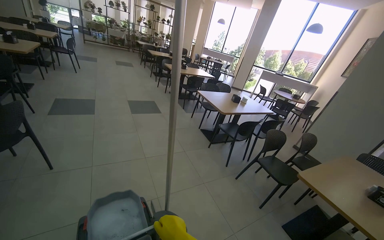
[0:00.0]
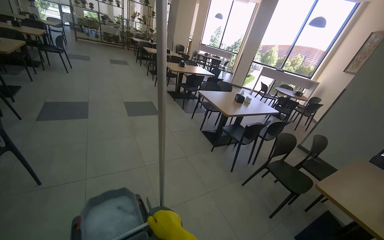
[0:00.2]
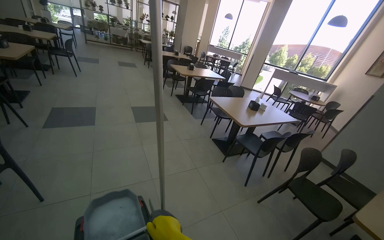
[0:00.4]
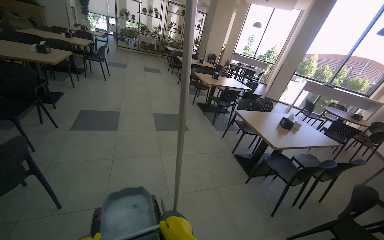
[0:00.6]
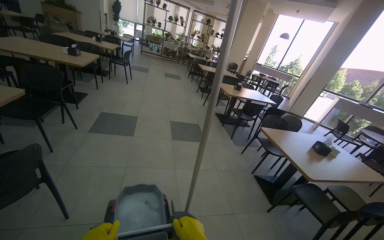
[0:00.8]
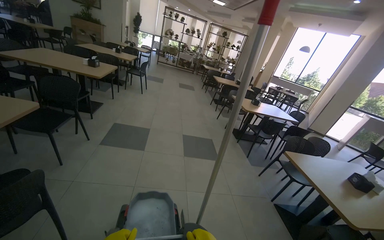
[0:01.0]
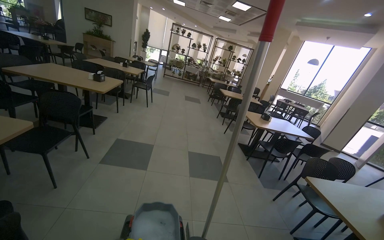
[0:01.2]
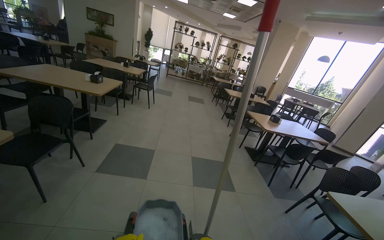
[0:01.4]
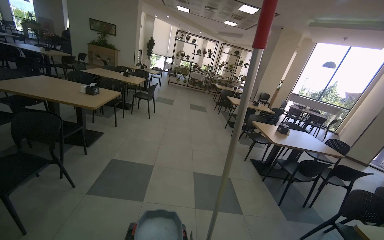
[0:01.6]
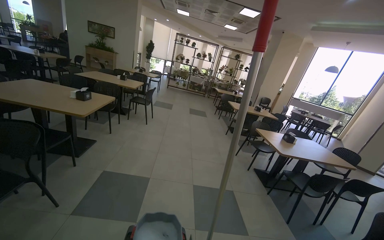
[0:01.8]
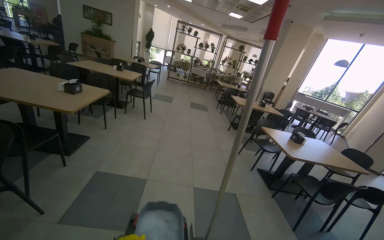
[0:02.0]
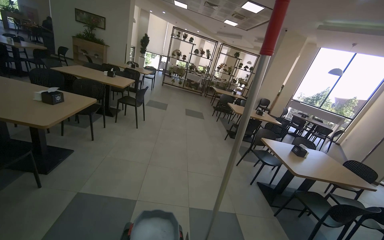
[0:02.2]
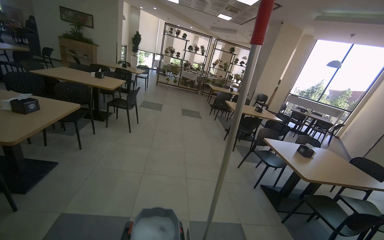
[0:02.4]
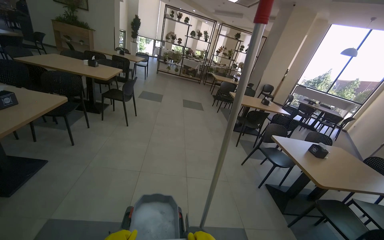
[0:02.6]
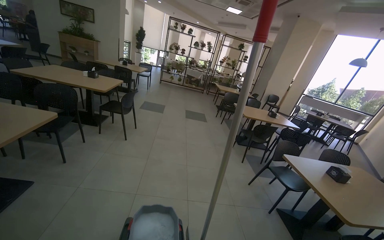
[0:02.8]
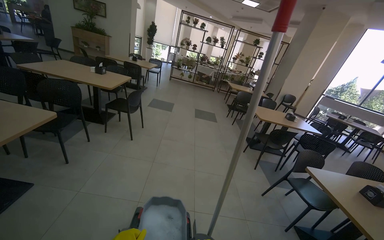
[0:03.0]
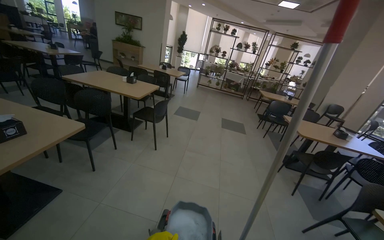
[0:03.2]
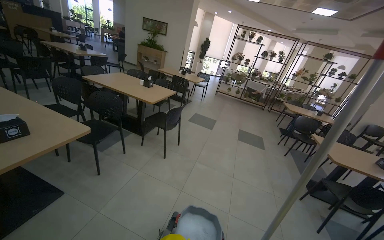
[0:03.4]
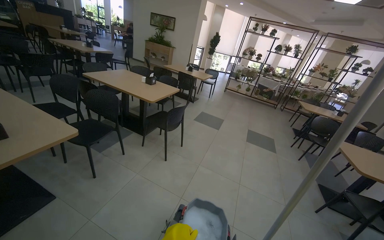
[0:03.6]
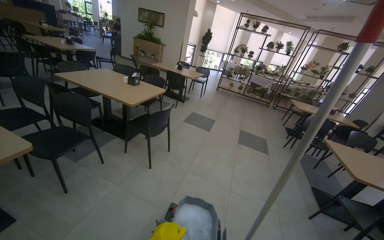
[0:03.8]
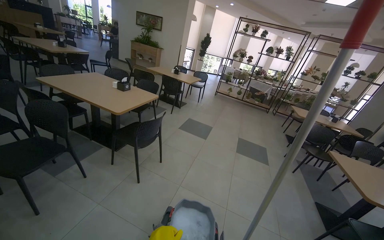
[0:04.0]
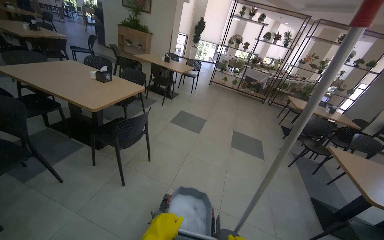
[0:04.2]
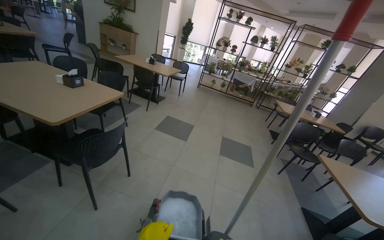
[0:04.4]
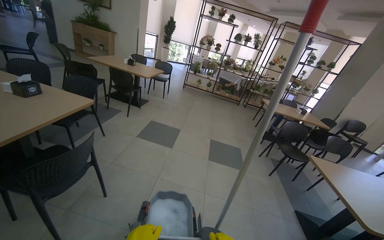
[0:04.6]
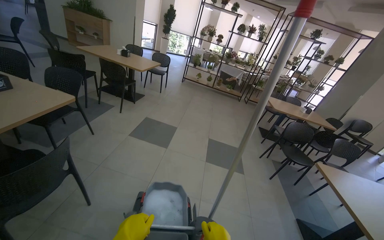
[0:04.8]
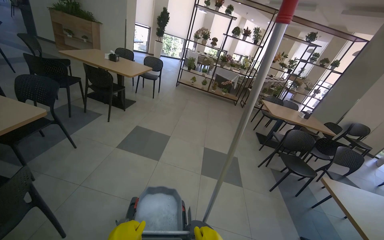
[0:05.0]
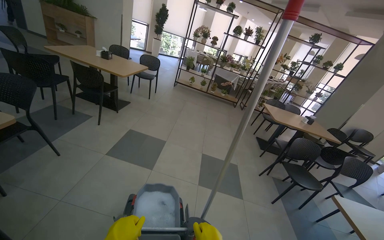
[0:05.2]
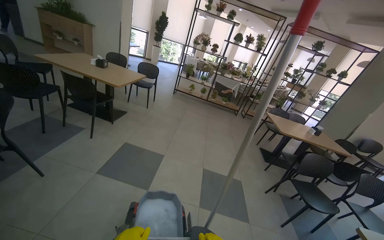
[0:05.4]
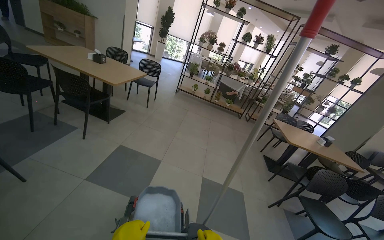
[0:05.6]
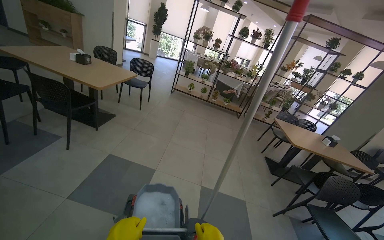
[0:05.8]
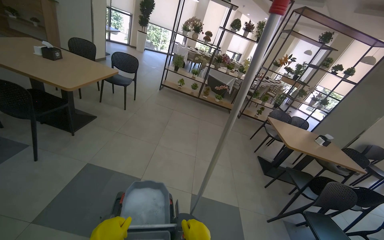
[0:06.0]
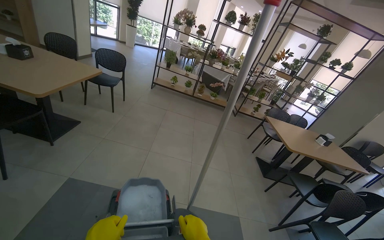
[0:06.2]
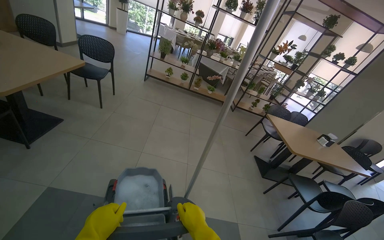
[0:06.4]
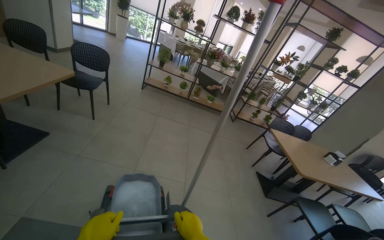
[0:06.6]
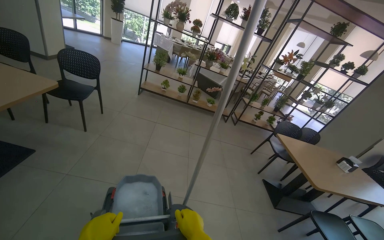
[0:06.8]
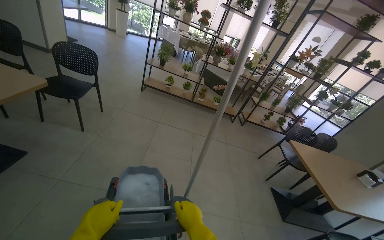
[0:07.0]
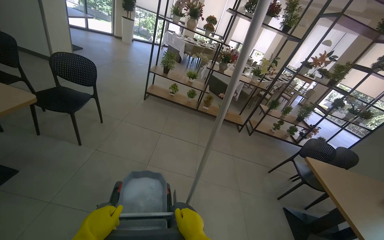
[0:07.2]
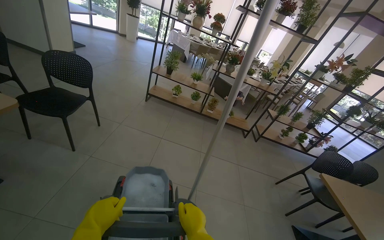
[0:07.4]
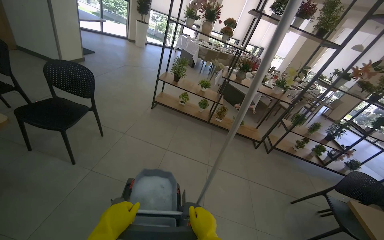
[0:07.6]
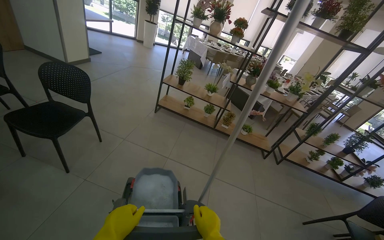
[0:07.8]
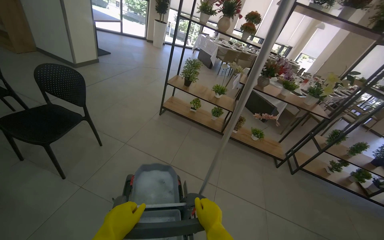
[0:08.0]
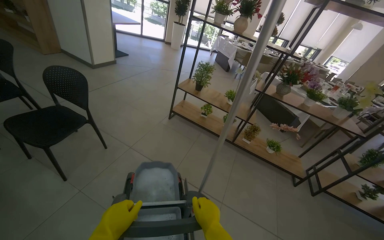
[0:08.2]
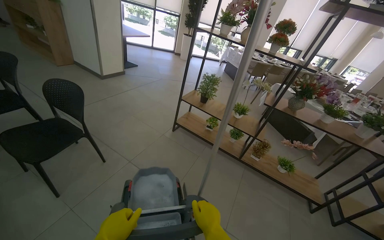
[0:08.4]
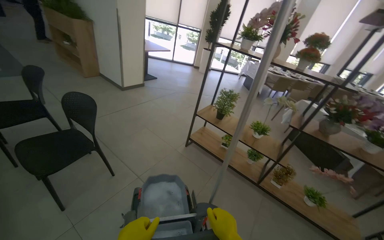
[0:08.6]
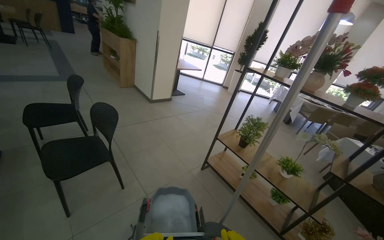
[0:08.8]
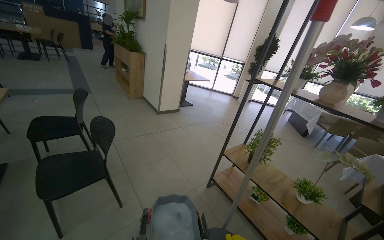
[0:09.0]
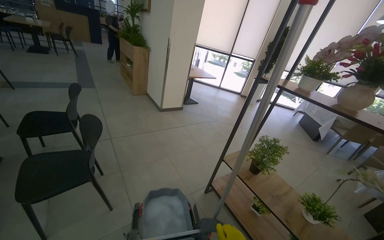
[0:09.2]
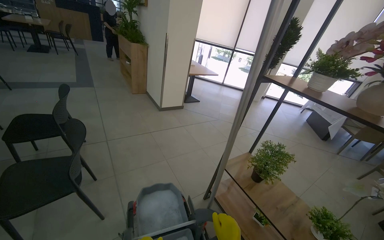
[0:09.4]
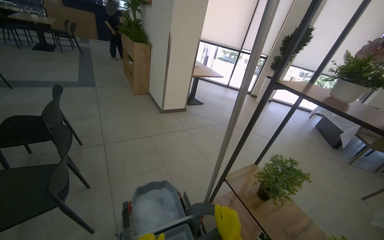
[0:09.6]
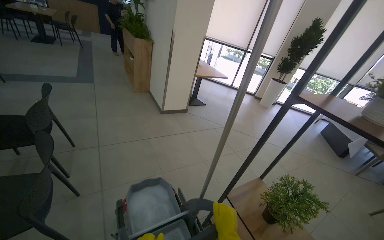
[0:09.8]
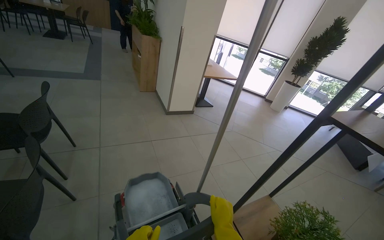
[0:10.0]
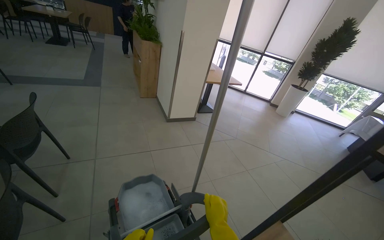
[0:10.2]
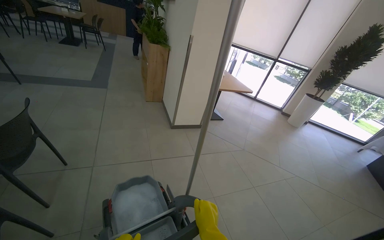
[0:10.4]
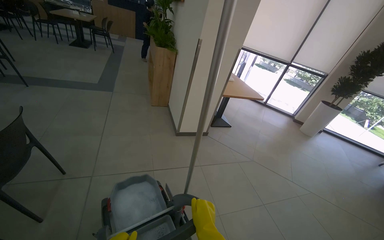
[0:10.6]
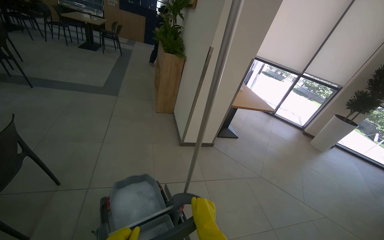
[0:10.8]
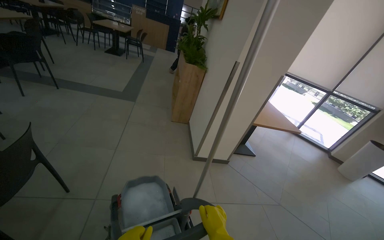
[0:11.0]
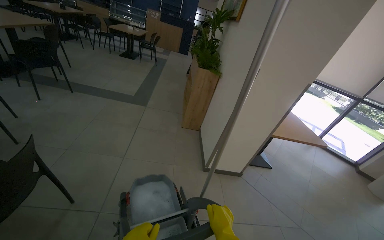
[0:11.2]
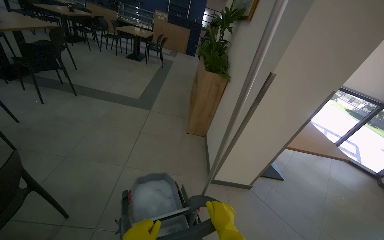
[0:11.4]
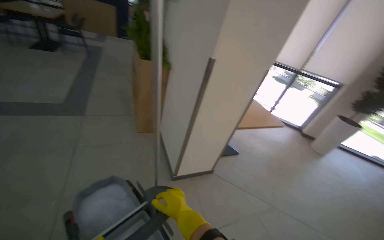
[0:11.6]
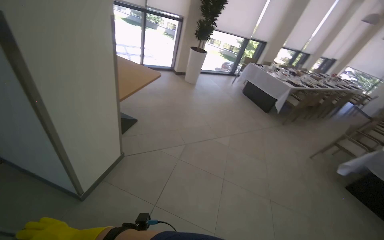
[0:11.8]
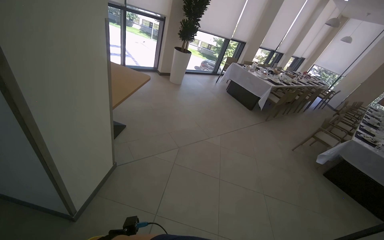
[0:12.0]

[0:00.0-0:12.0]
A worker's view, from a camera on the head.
Job: preparing cleaning supplies.
The whole recording: Moving a Cleaning Cart. The worker pushes the cleaning cart through the cafeteria.
0:00.0 to 0:01.6: The camera travels approximately 1.5 m. The wearer's head swings about 25 degrees to the left. The view tips upward by roughly 15 degrees.
0:01.6 to 0:03.0: The camera travels roughly 1.5 m.
0:03.0 to 0:04.4: The camera is carried approximately 1.5 m.
0:04.4 to 0:06.0: The head travels approximately 1.5 m.
0:06.0 to 0:07.6: The camera travels roughly 1.5 m.
0:07.6 to 0:09.0: The head travels about 1 m. The head turns to the left by approximately 40 degrees. The wearer looks about 15 degrees further upward.
0:09.0 to 0:10.4: The camera is carried roughly 1 m. The wearer looks some 15 degrees further to the left.
0:10.4 to 0:12.0: The head travels roughly 50 cm. The wearer's head swings roughly 50 degrees to the right. The view tilts some 15 degrees downward.

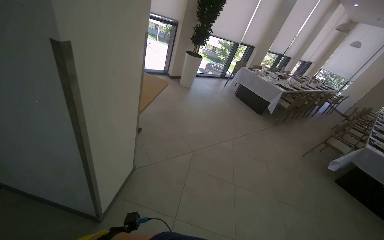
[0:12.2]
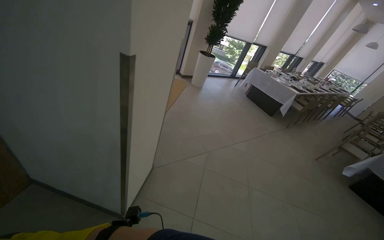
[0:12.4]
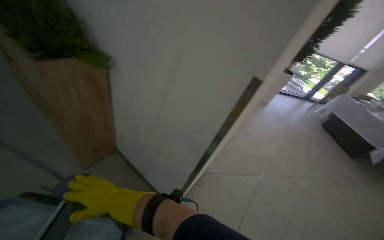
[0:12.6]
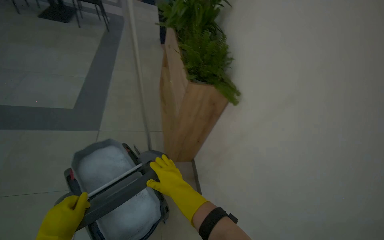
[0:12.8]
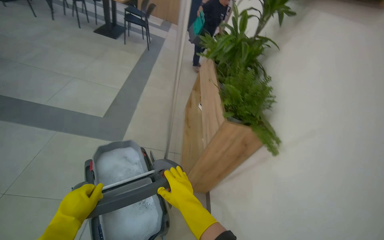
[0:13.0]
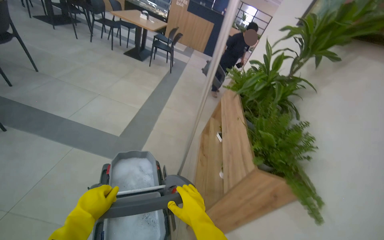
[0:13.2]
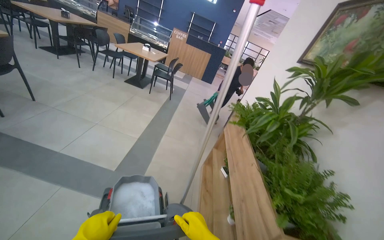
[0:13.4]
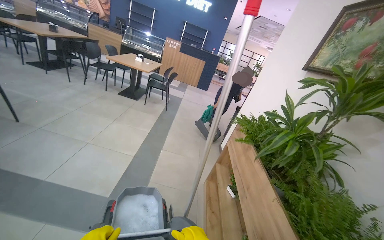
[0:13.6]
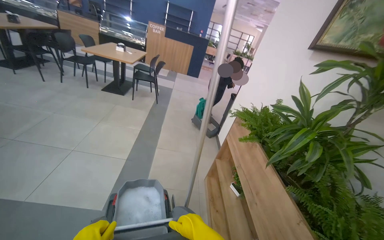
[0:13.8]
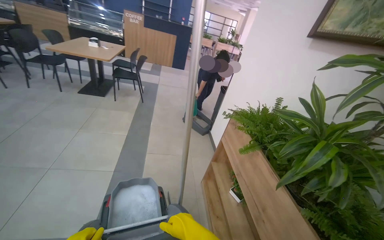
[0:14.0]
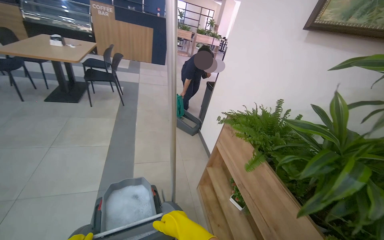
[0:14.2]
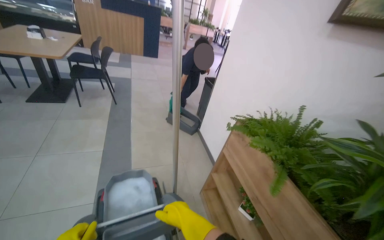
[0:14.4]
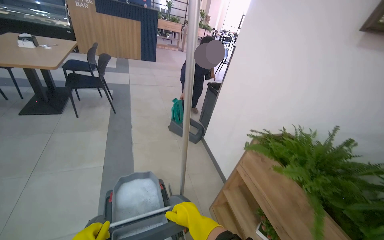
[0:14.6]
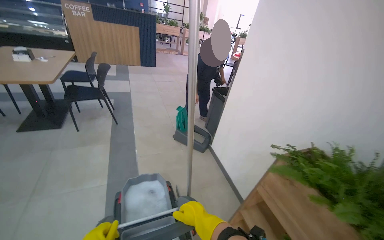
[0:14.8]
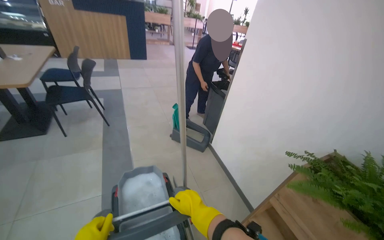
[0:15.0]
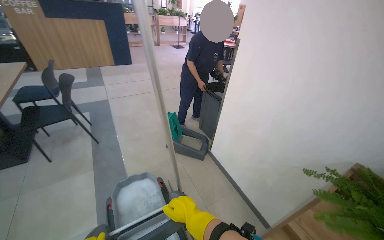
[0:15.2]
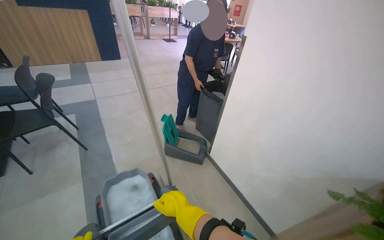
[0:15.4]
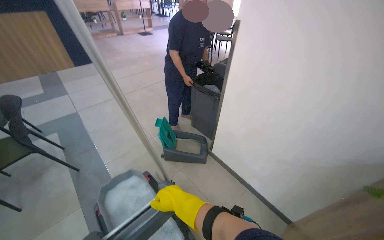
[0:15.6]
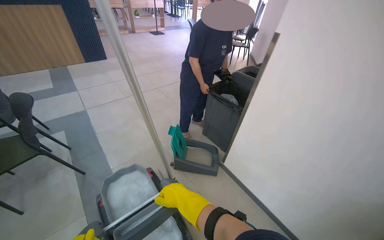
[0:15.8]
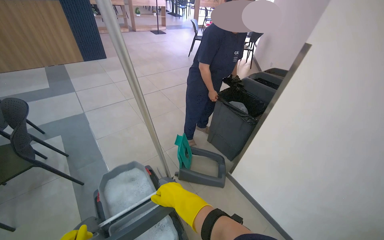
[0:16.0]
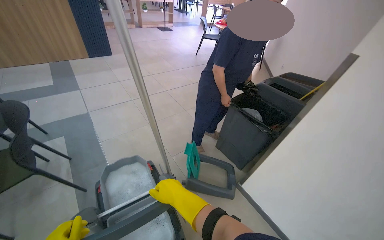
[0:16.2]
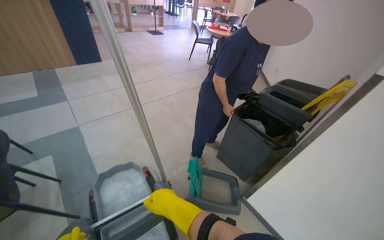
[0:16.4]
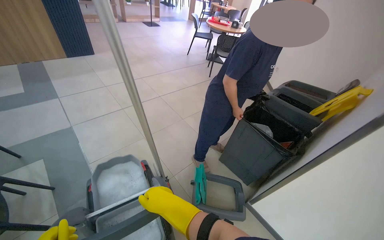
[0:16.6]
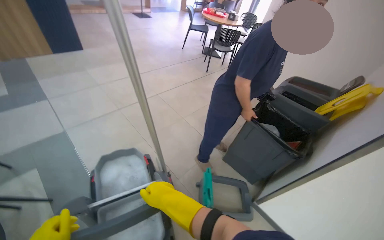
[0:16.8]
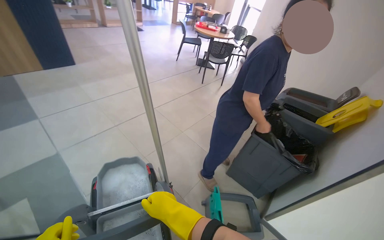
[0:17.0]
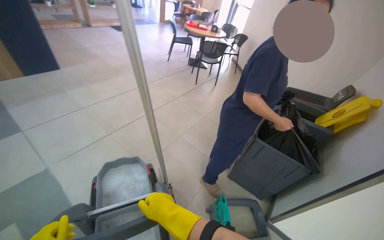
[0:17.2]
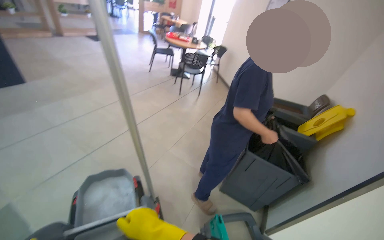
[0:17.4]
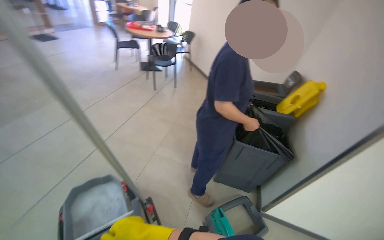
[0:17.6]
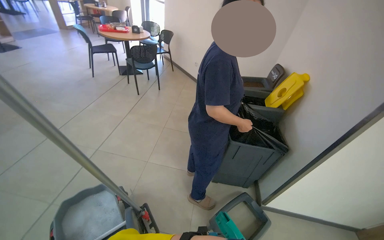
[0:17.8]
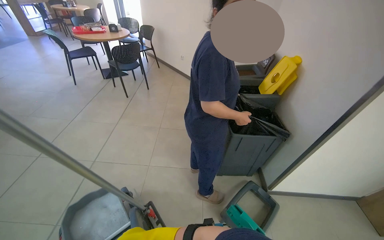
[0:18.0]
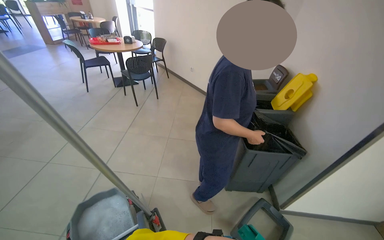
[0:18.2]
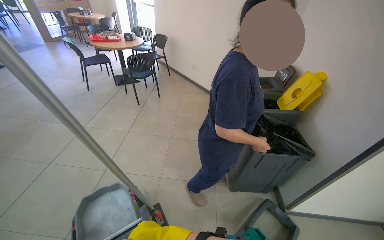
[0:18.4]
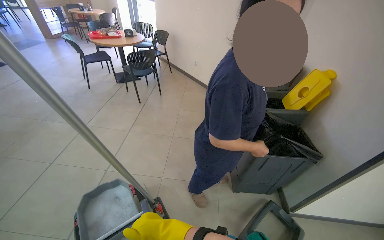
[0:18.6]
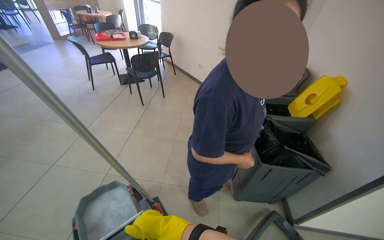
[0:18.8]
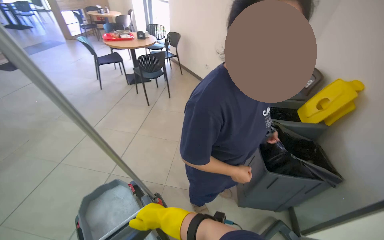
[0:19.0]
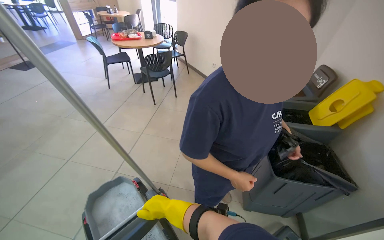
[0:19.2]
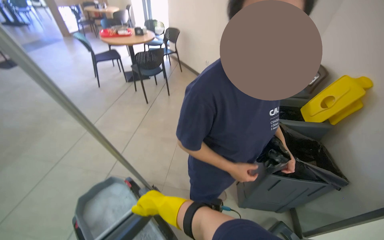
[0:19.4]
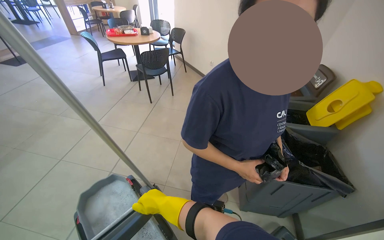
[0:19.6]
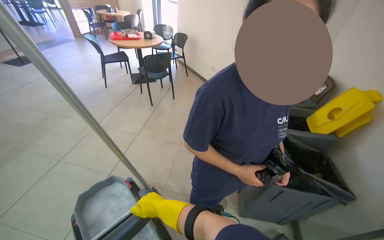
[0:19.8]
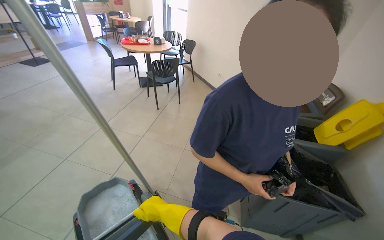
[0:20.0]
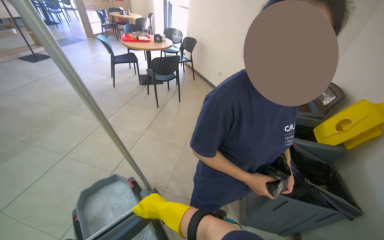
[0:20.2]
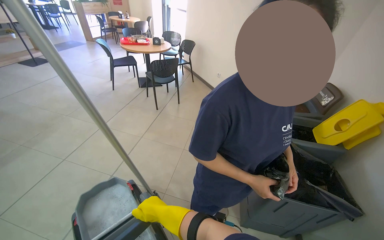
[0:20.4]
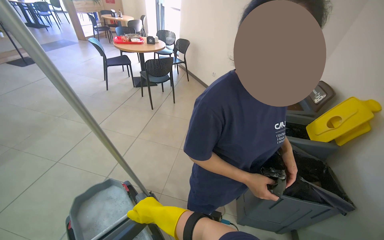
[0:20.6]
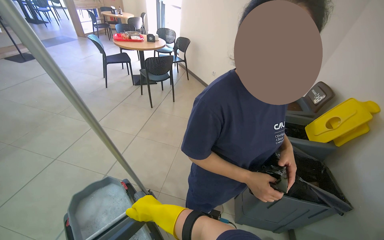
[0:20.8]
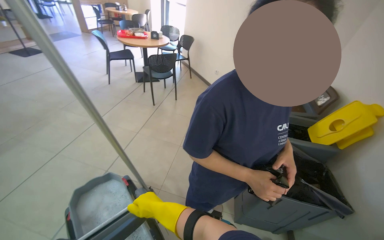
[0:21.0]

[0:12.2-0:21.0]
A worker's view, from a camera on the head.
Job: preparing cleaning supplies.
The whole recording: Moving a Cleaning Cart. The worker pushes the cleaning cart through the cafeteria.
0:12.2 to 0:13.6: The wearer moves approximately 90 cm. The head rotates about 70 degrees to the left. The view tips upward by roughly 35 degrees.
0:13.6 to 0:15.2: The camera is carried approximately 1.5 m. The wearer looks approximately 35 degrees further to the right. The view tilts approximately 15 degrees downward.
0:15.2 to 0:16.6: The camera is carried about 1 m.
0:16.6 to 0:18.0: The head travels approximately 70 cm. The wearer looks some 45 degrees further to the right.
